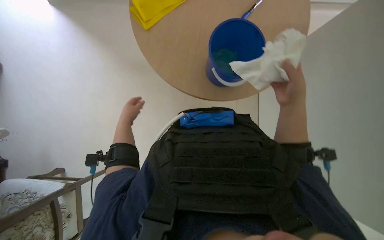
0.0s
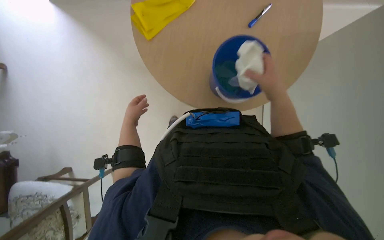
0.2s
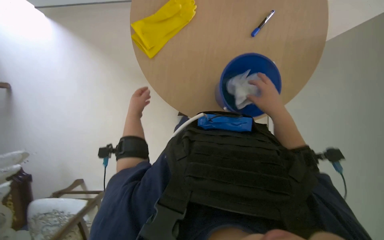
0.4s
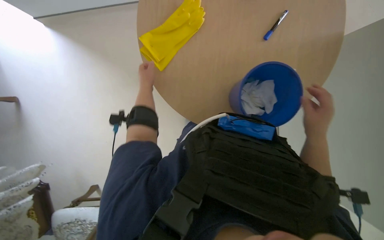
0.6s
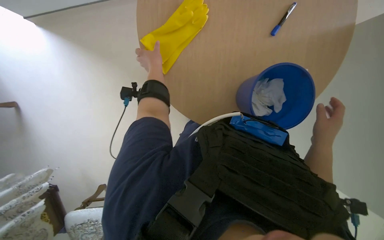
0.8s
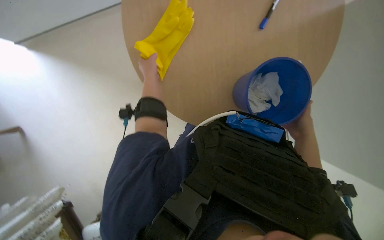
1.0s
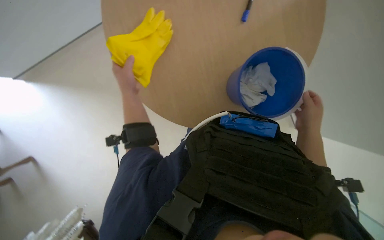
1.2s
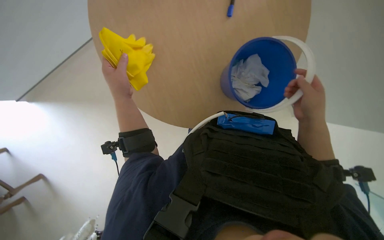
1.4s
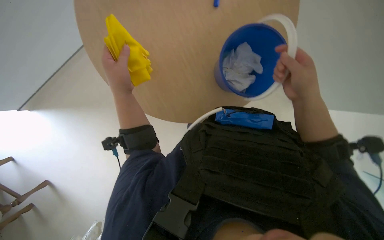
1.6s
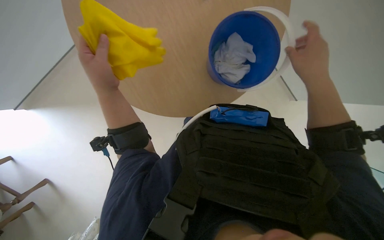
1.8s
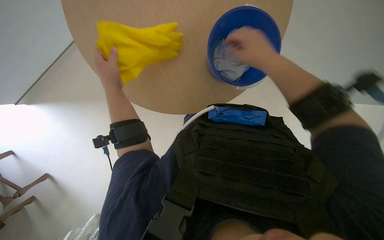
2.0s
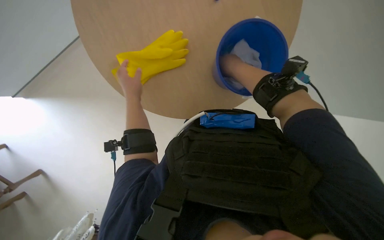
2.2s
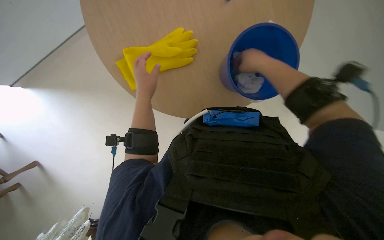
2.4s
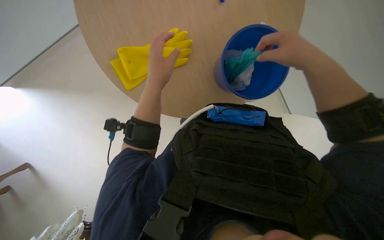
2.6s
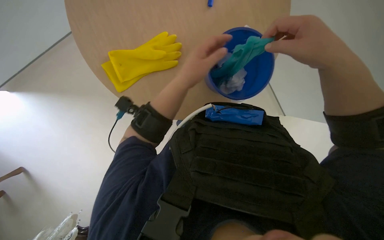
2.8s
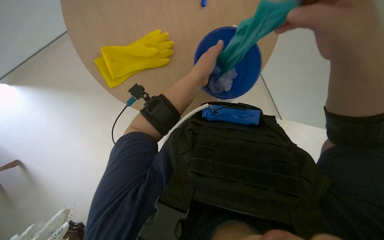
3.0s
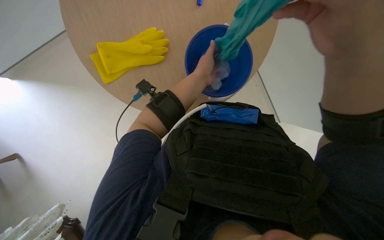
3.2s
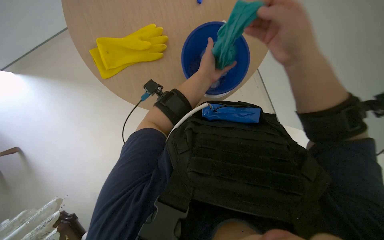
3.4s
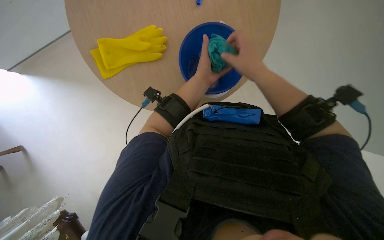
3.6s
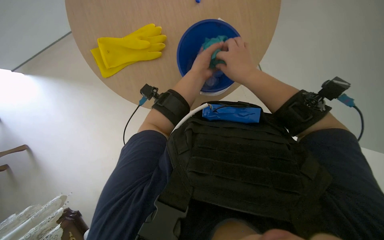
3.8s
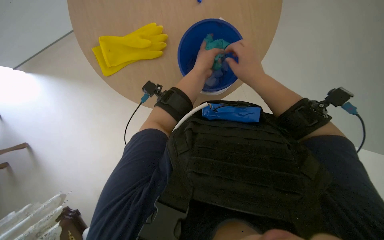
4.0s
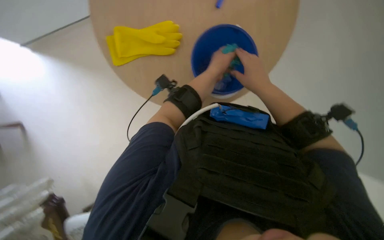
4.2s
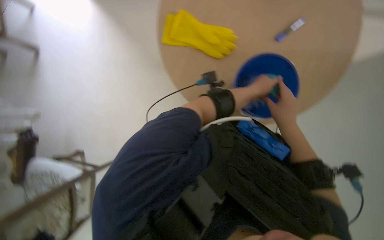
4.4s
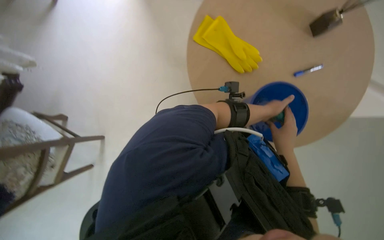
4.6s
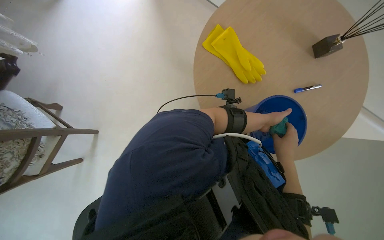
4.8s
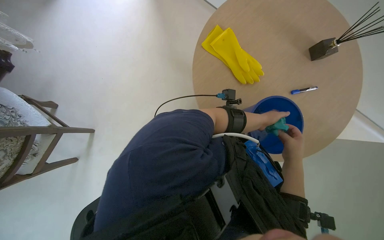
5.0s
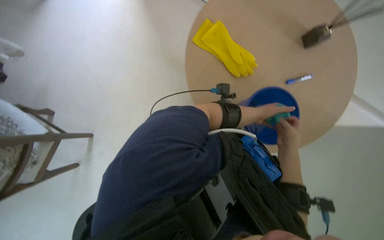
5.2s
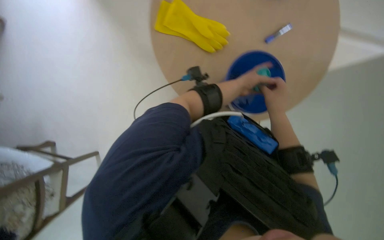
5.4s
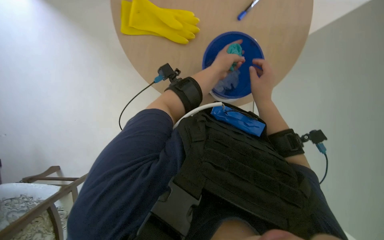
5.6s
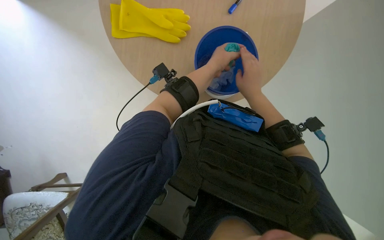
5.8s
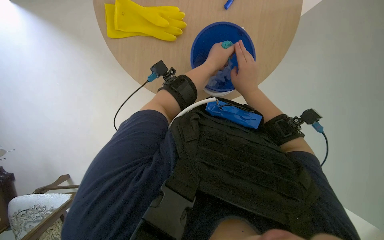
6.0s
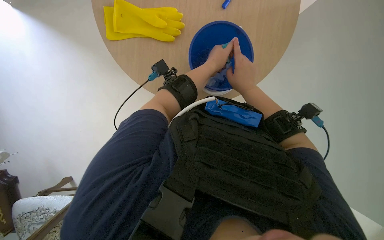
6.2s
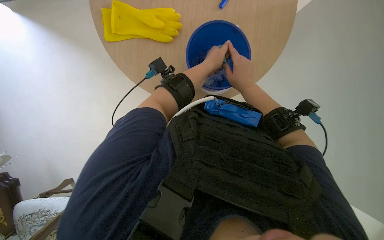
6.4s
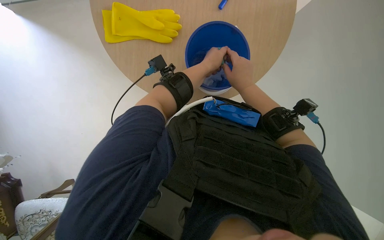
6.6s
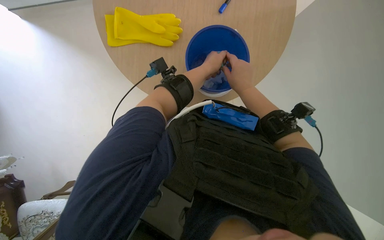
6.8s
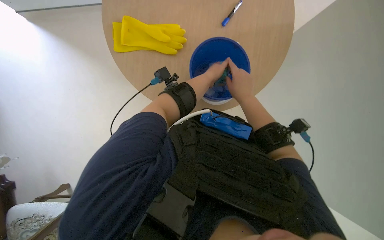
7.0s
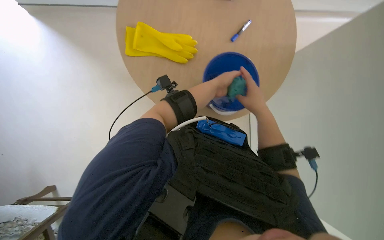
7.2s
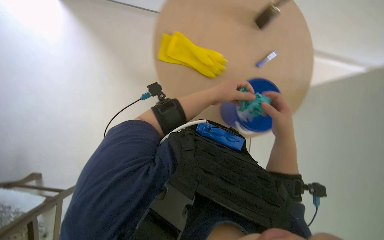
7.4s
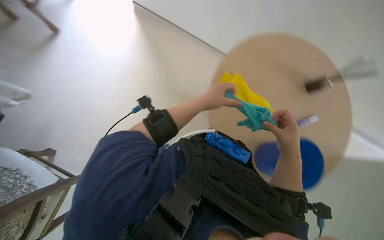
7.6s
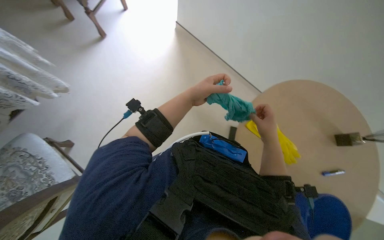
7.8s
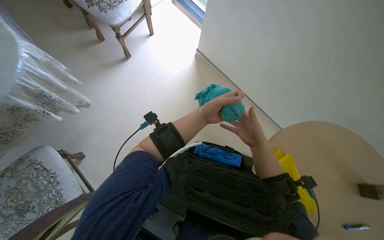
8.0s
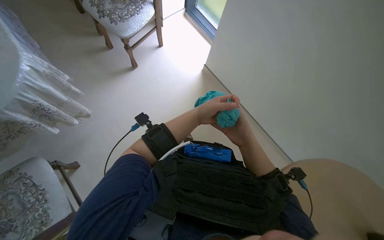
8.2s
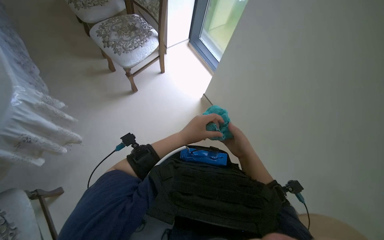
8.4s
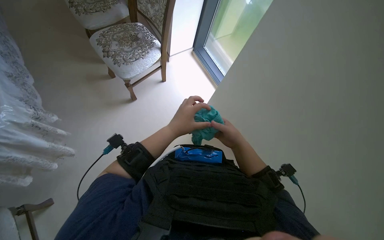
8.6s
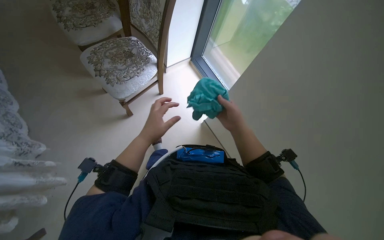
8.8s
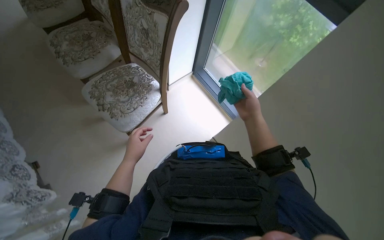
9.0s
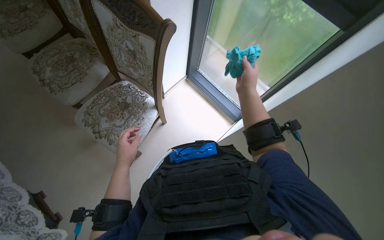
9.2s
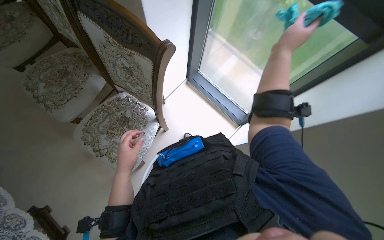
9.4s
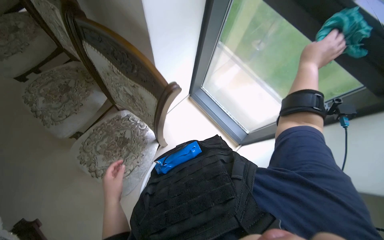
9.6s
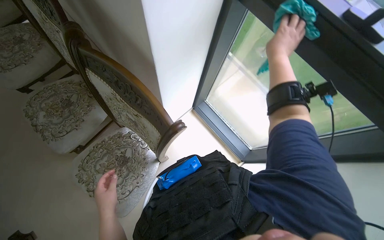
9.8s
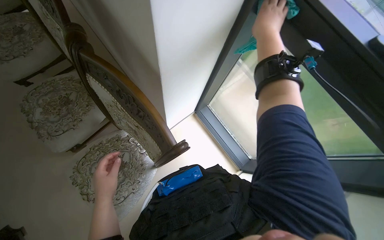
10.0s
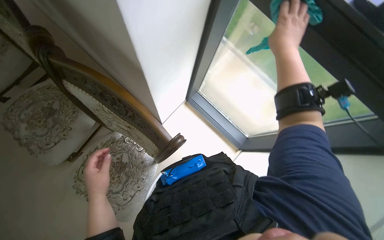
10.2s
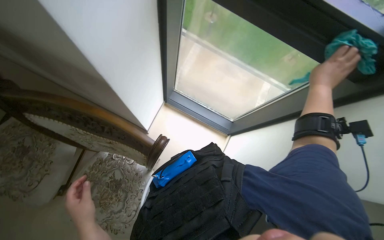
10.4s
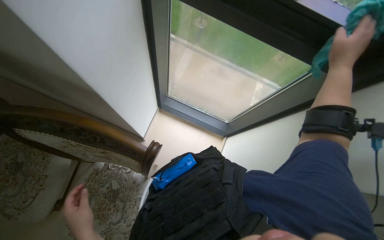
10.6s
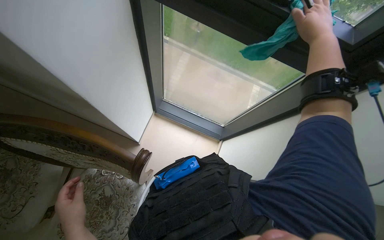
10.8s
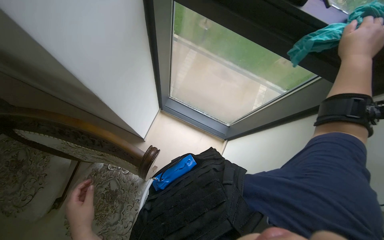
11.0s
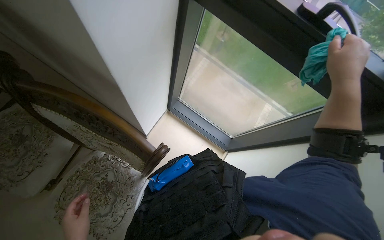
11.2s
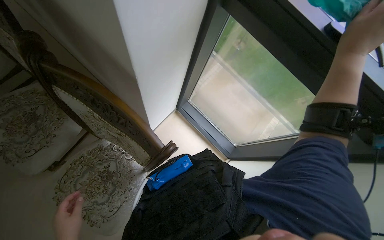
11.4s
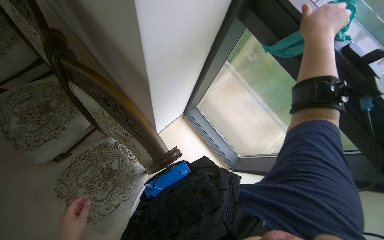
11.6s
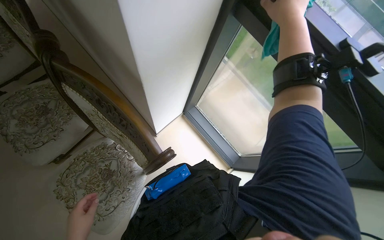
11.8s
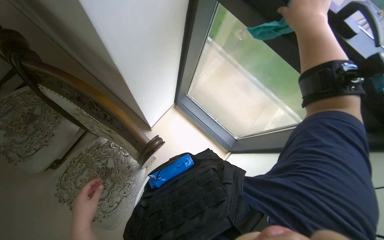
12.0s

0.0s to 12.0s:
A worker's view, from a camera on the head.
Job: wiping surfaces.
The whole recording: Wiping various surfaces and objects. The worker wrings a green cloth and wipes the window, a plant, a chair, and table items.
0.0s to 1.6s: The scene rotates counterclockwise by some 30 degrees.
1.6s to 3.0s: The right hand goes about 10 cm nearer to the camera. Meanwhile the left hand heads to the right, covering some 20 cm.
3.0s to 4.4s: The scene turns roughly 30 degrees clockwise in the picture.
6.0s to 7.6s: The right hand goes roughly 15 cm down the picture and nearer to the camera.
9.0s to 10.4s: The wearer moves roughly 70 cm. The scene rotates counterclockwise by roughly 25 degrees.
10.4s to 12.0s: The right hand shifts about 25 cm up the picture and to the left.

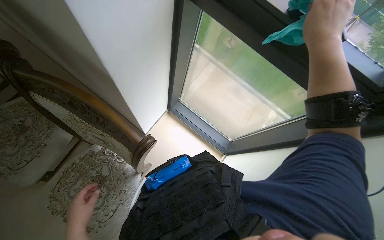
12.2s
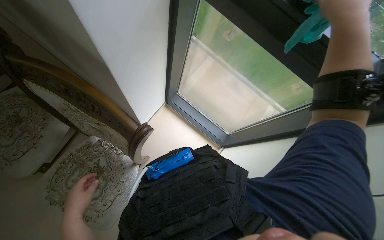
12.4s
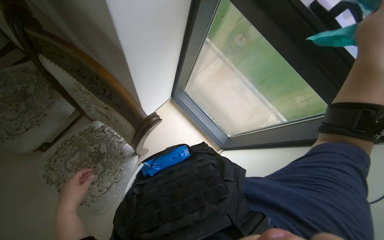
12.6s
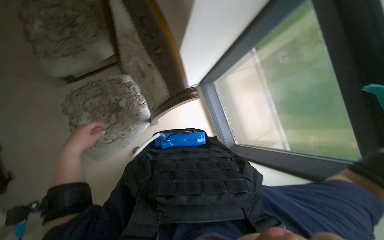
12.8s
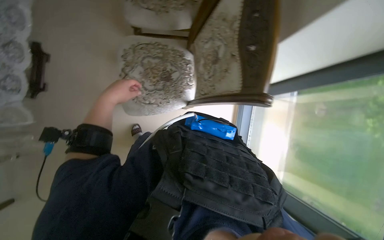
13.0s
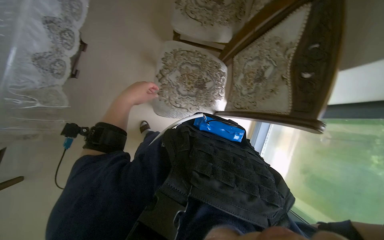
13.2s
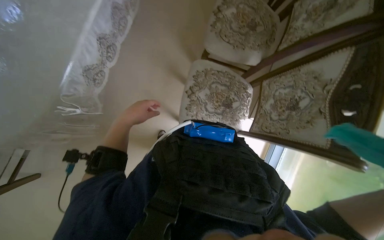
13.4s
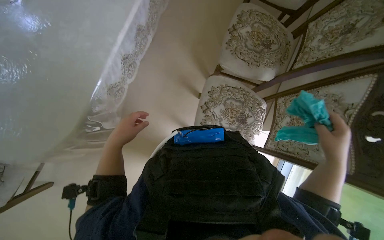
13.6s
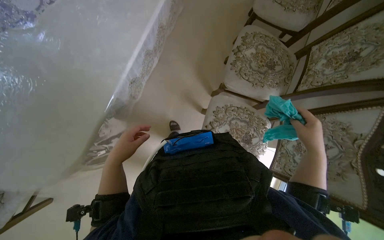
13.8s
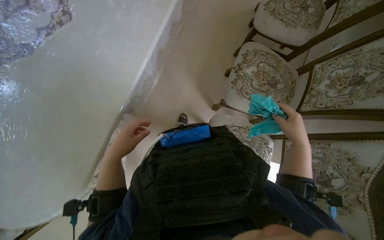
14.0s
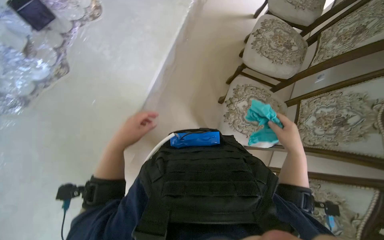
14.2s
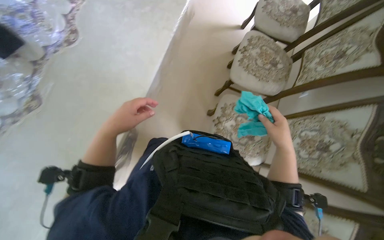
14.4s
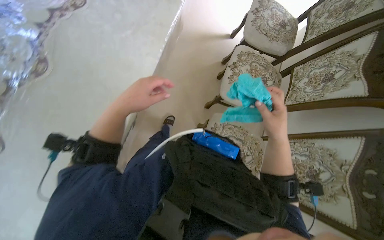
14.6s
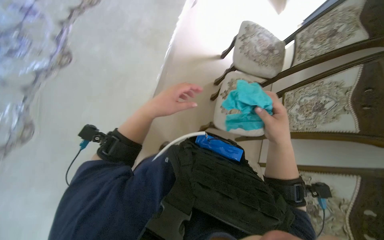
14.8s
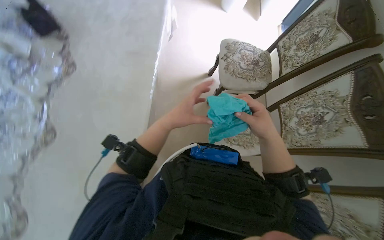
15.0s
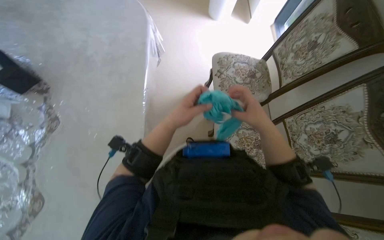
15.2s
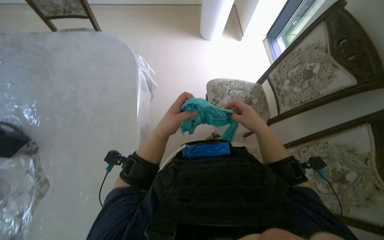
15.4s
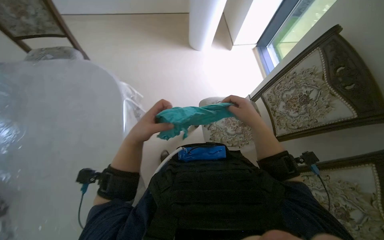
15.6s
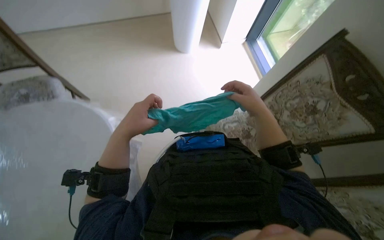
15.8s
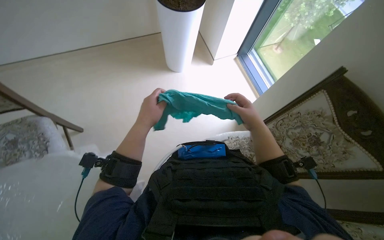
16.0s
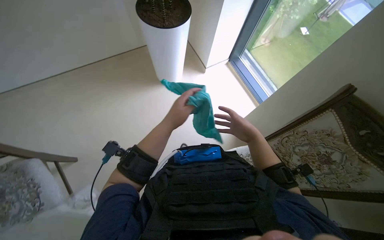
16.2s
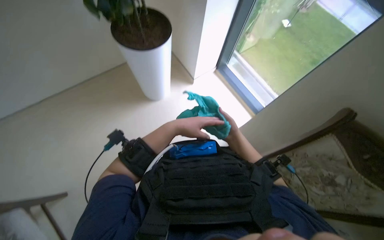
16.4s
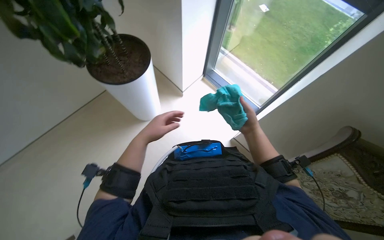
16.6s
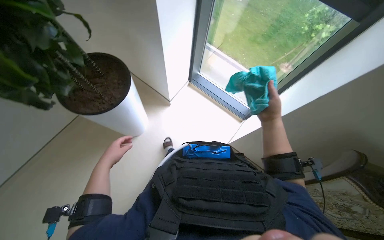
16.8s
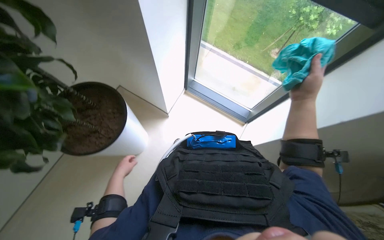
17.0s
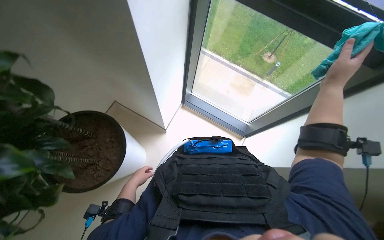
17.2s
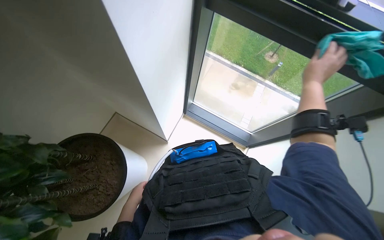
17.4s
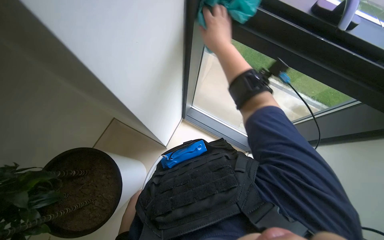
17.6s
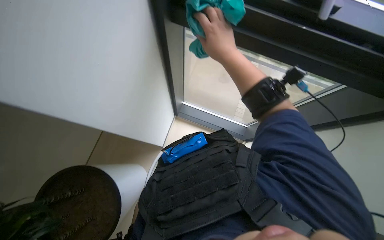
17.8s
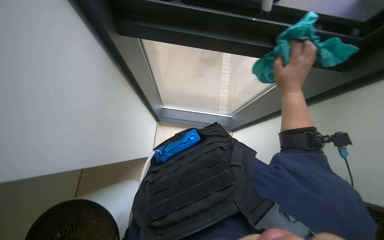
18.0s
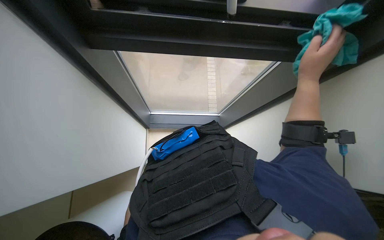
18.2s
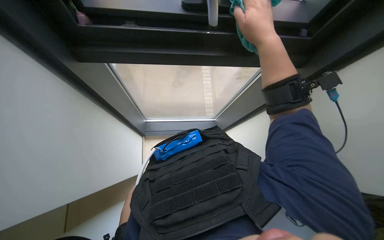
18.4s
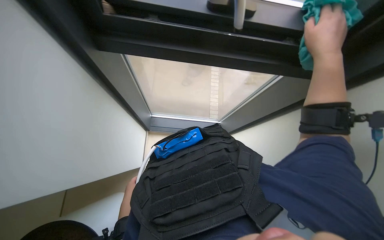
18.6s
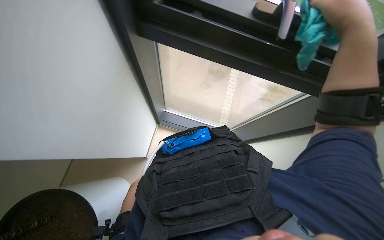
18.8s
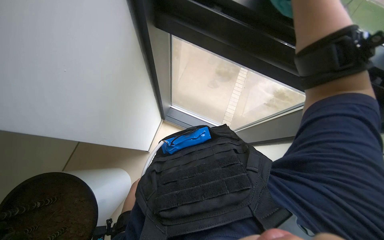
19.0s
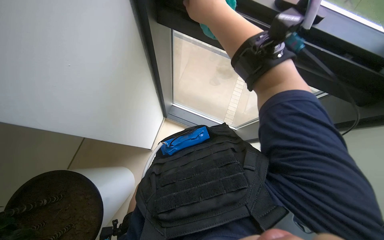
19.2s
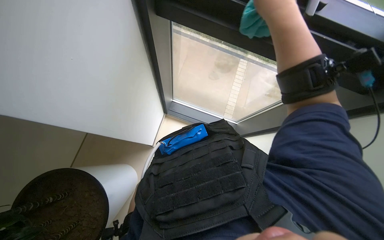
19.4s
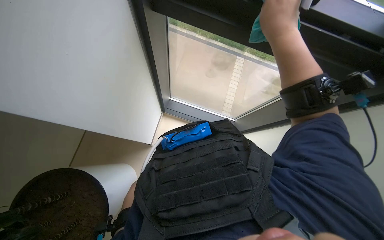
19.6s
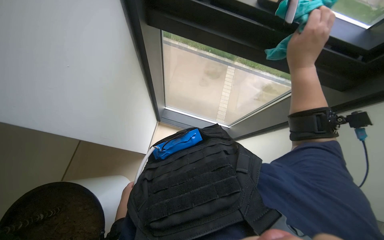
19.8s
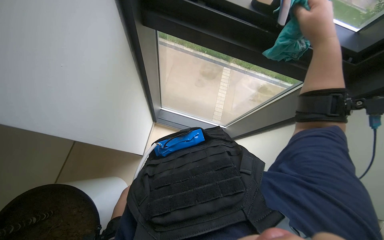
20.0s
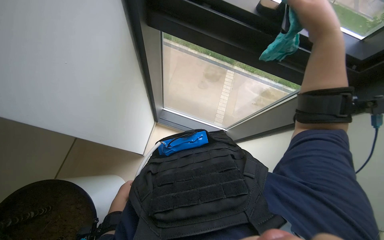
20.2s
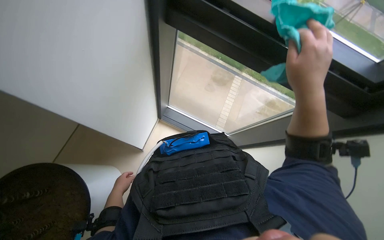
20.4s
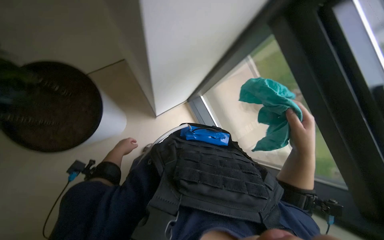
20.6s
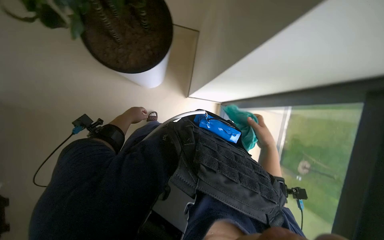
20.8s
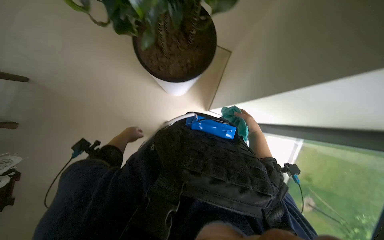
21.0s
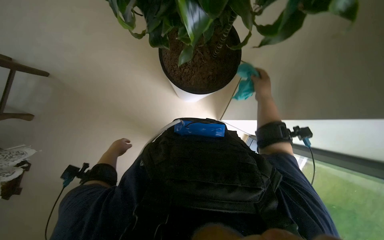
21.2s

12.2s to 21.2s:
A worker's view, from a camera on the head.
Job: wiping surfaces.
The whole recording: Wiping various surfaces and objects. The worker wrings a green cloth and wipes the window, a plant, a chair, and table items.
12.2s to 13.8s: The camera is carried about 60 cm. The head rotates roughly 80 degrees to the left.
13.8s to 15.2s: The camera travels approximately 1 m.
15.2s to 16.6s: The wearer moves approximately 1.5 m. The wearer's head swings approximately 40 degrees to the right.
16.6s to 18.2s: Everything in view rotates approximately 30 degrees counterclockwise. The right hand swings left and right, approximately 30 cm each way, with 2 reversals.
